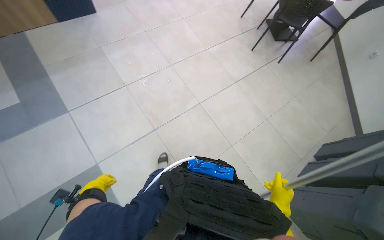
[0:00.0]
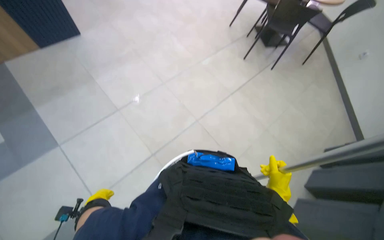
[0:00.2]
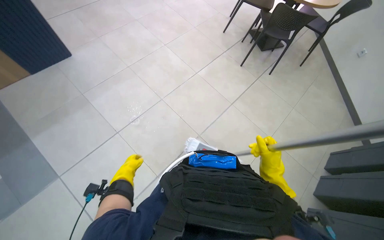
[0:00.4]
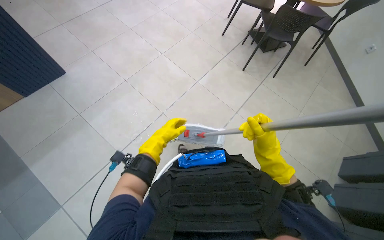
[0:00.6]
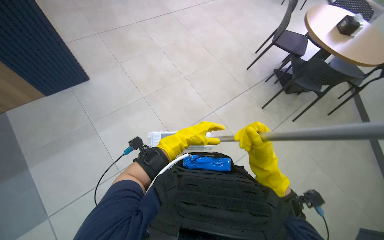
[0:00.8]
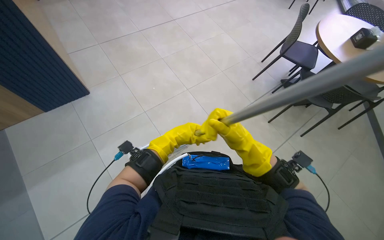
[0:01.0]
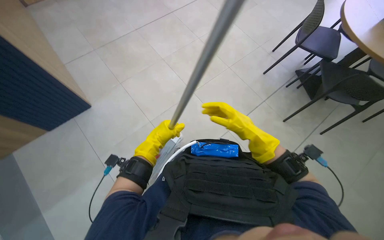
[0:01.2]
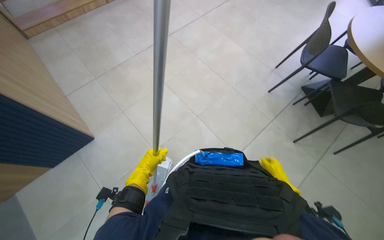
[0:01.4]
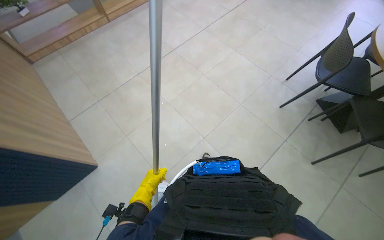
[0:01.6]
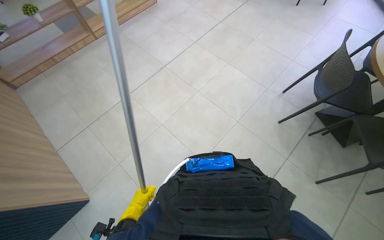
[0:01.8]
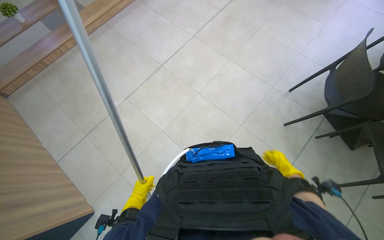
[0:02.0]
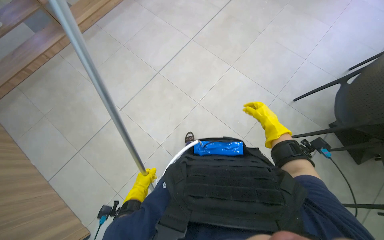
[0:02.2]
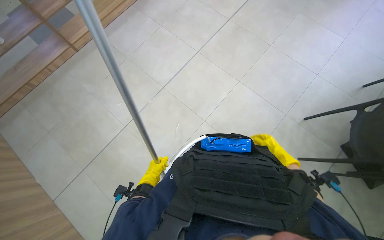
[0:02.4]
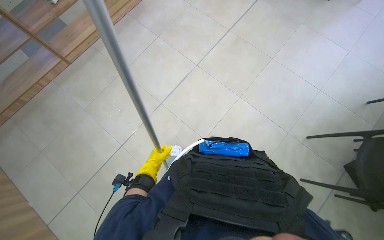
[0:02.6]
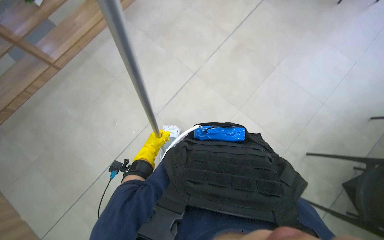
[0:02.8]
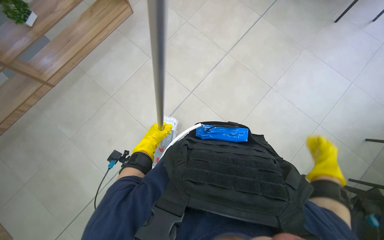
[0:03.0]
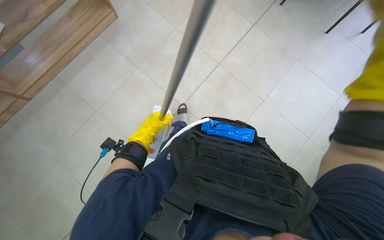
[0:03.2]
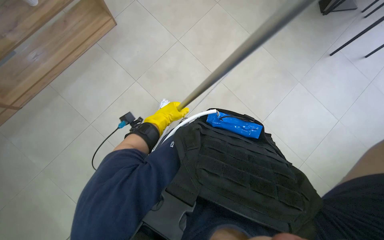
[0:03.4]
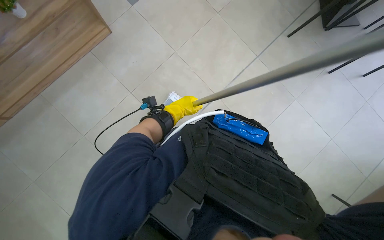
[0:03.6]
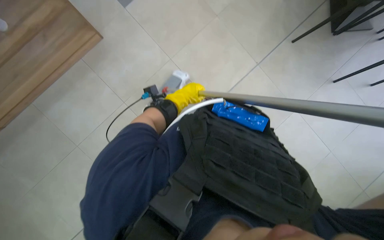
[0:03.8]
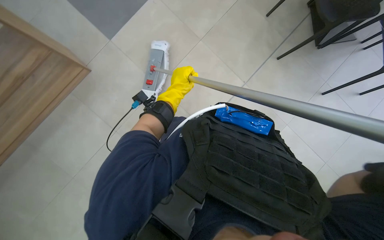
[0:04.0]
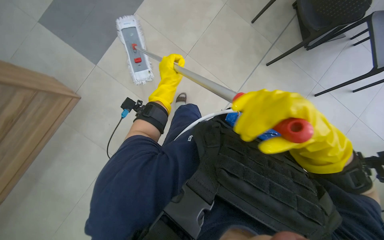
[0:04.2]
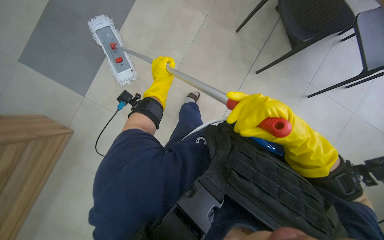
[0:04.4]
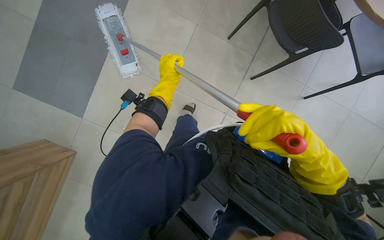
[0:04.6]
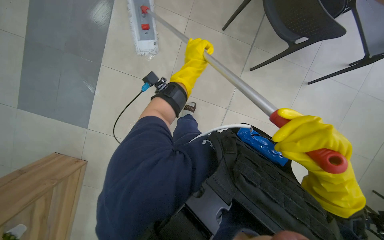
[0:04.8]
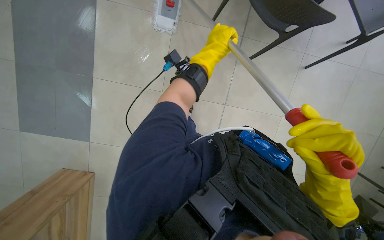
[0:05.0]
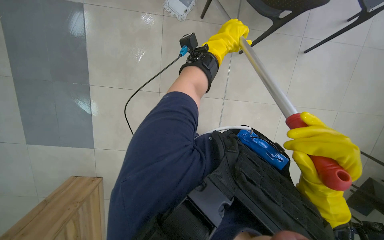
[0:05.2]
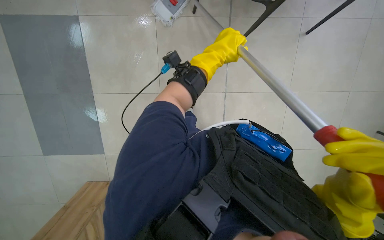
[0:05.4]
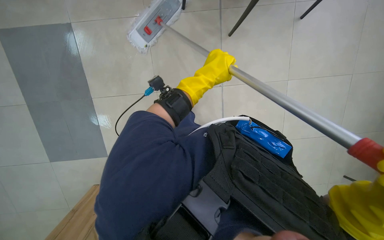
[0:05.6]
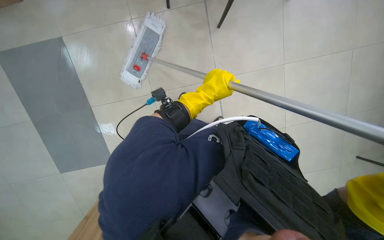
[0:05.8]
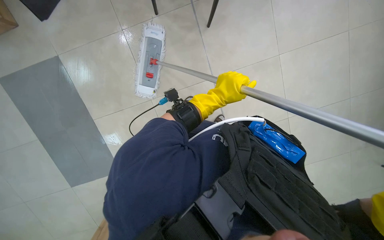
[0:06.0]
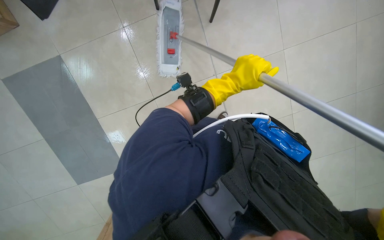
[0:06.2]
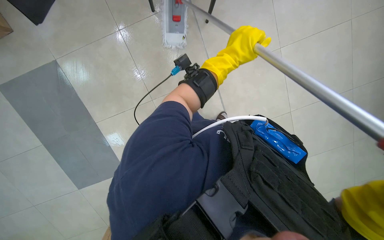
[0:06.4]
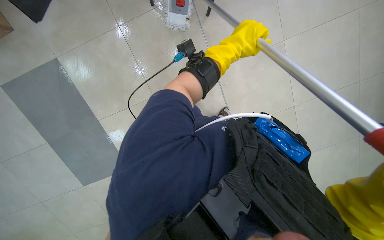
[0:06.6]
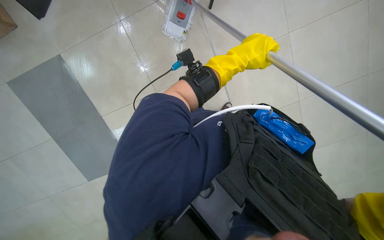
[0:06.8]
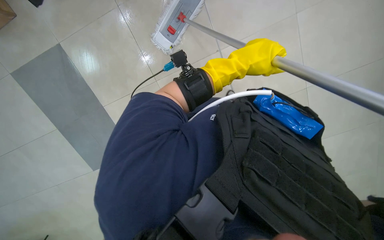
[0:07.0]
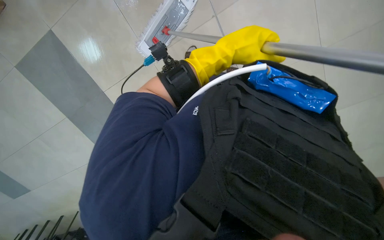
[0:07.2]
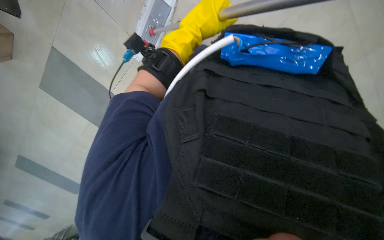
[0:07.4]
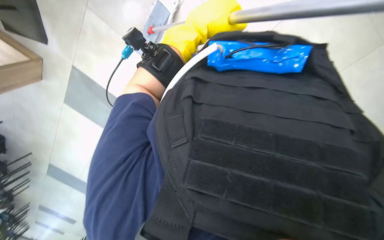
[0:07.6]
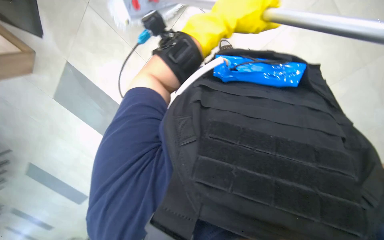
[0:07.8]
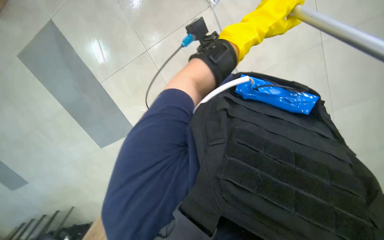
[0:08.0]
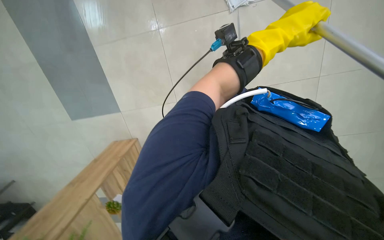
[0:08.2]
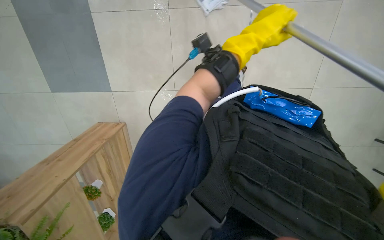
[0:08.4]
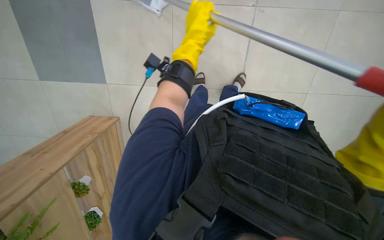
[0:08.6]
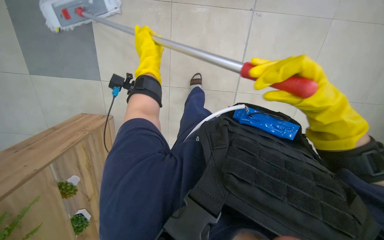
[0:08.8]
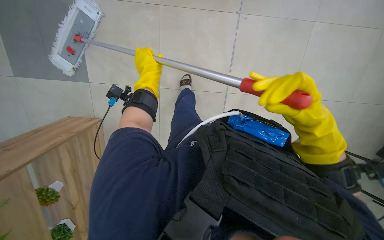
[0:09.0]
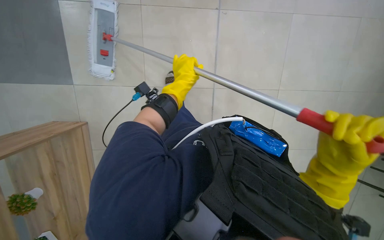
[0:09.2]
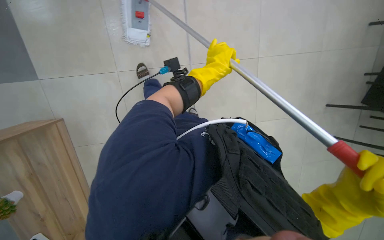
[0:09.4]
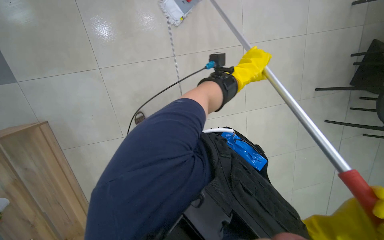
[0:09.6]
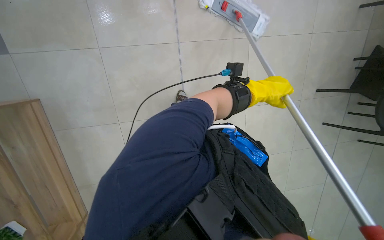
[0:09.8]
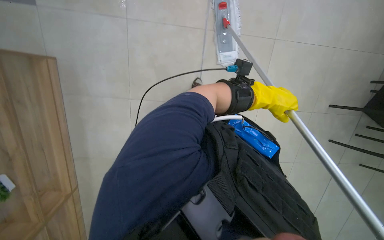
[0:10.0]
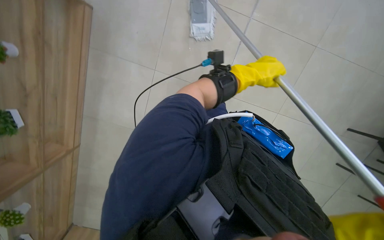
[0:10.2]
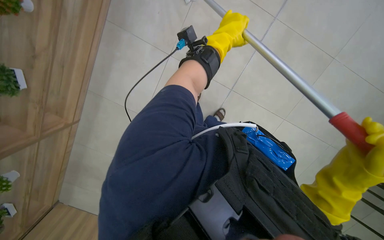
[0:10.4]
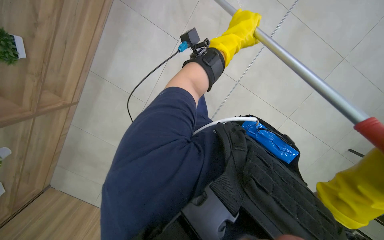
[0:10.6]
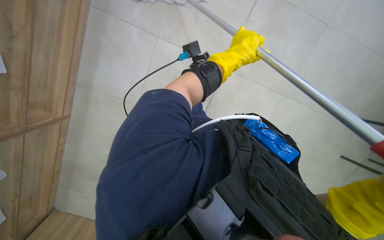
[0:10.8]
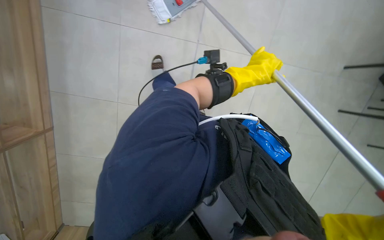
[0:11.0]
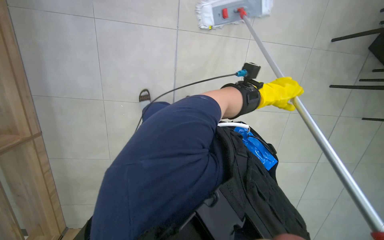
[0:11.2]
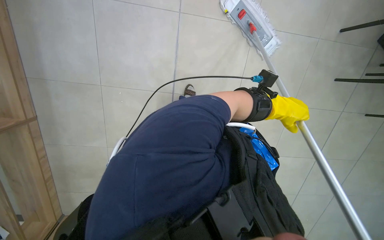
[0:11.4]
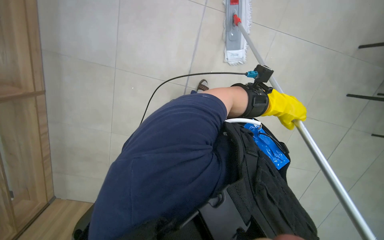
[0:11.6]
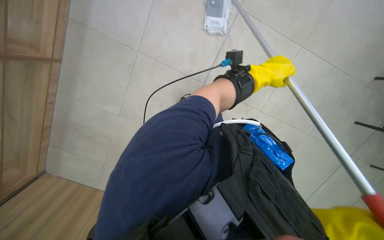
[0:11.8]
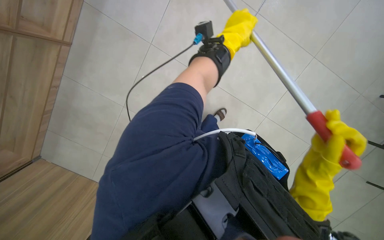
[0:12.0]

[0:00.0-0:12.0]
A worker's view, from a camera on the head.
Job: mopping floor.
The whole recording: Mopping the floor. The worker mops the floor with a mop, periodically dipping it into a bucket on a cleaning cart.
0:00.0 to 0:01.6: The camera travels approximately 50 cm.
0:01.6 to 0:03.0: The head travels about 1 m.
0:03.0 to 0:04.4: The left hand heads up the picture, covering some 25 cm.
0:04.4 to 0:06.0: The left hand travels to the right and nearer to the camera by roughly 20 cm.
0:06.0 to 0:07.6: The view tilts some 10 degrees downward. The left hand is displaced nearer to the camera by roughly 15 cm.
0:07.6 to 0:09.0: The view tilts approximately 30 degrees upward.
0:09.0 to 0:10.4: The scene rotates clockwise by approximately 30 degrees. The left hand moves to the right, approximately 10 cm.
0:10.4 to 0:12.0: The left hand goes to the right and returns, about 15 cm each way.

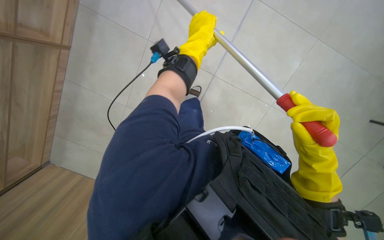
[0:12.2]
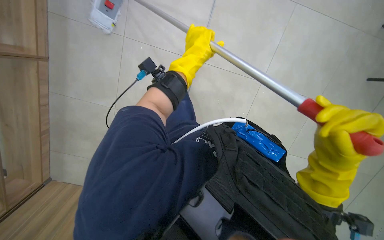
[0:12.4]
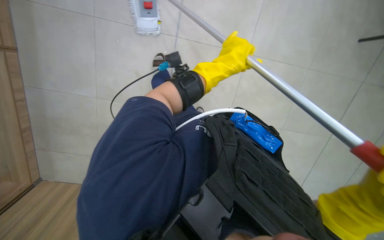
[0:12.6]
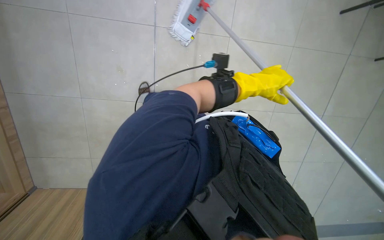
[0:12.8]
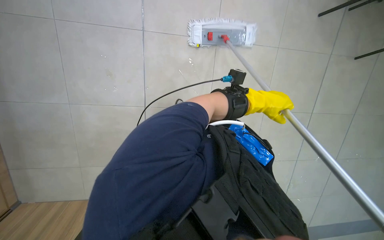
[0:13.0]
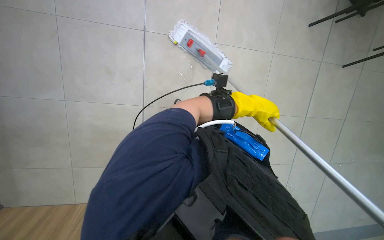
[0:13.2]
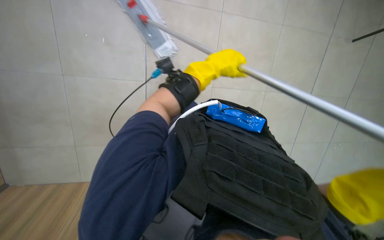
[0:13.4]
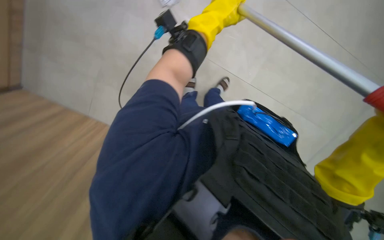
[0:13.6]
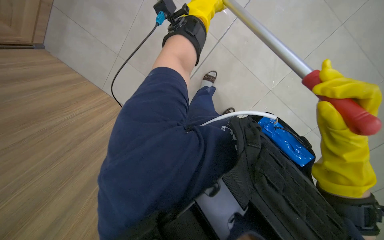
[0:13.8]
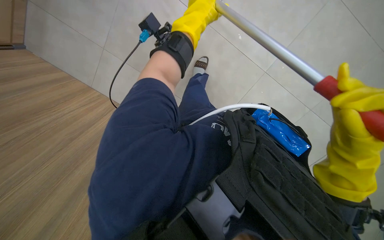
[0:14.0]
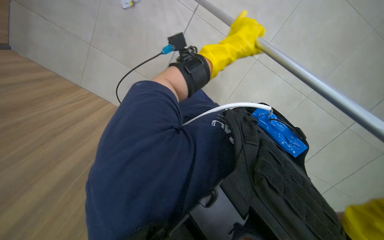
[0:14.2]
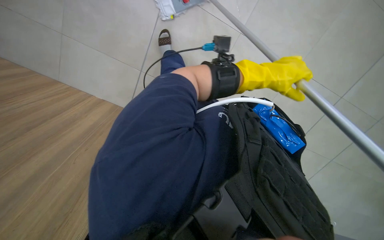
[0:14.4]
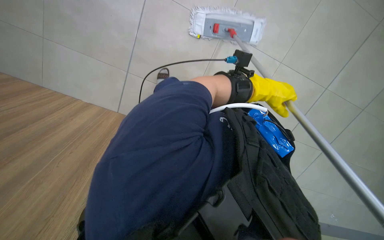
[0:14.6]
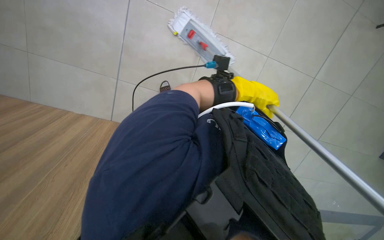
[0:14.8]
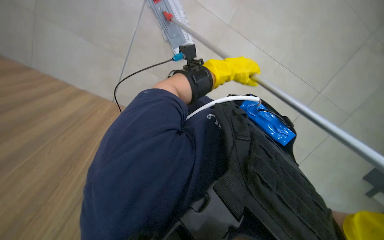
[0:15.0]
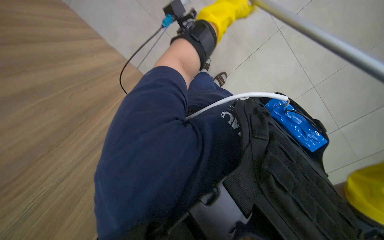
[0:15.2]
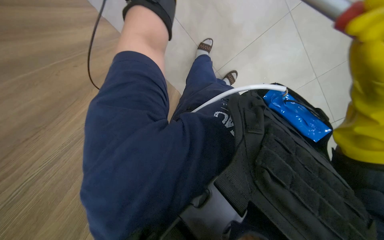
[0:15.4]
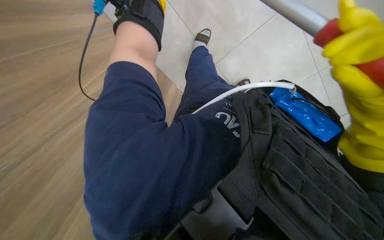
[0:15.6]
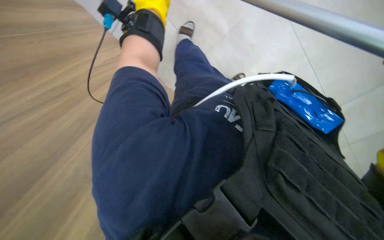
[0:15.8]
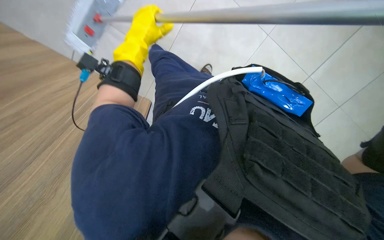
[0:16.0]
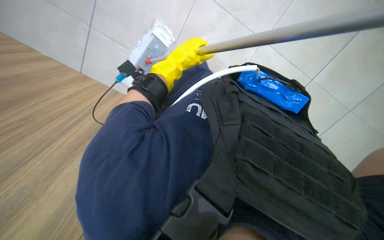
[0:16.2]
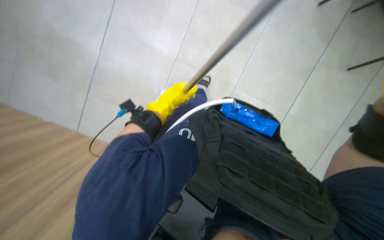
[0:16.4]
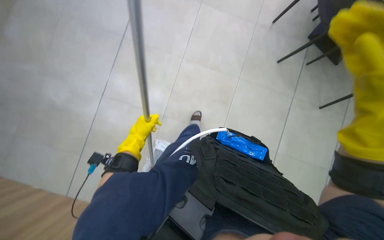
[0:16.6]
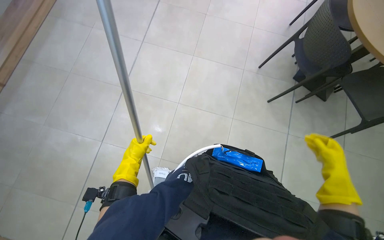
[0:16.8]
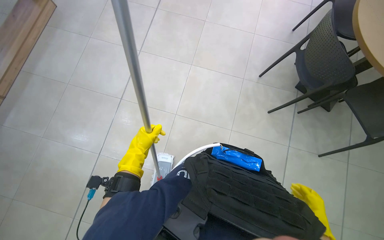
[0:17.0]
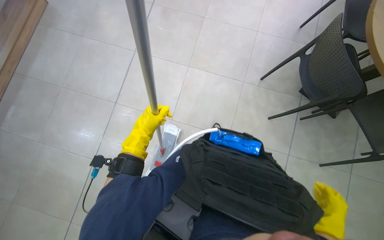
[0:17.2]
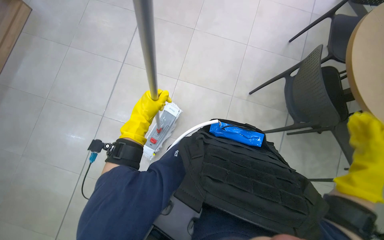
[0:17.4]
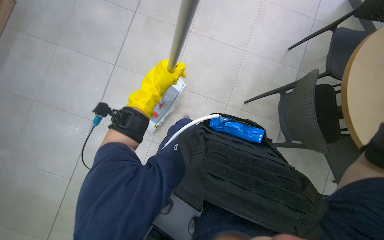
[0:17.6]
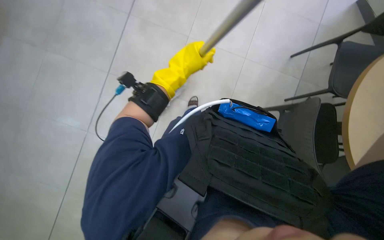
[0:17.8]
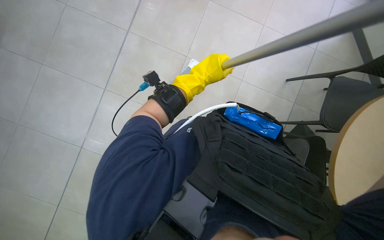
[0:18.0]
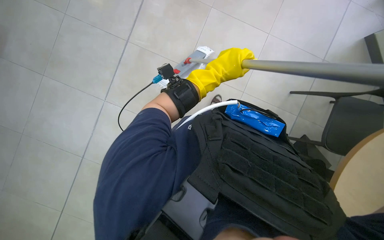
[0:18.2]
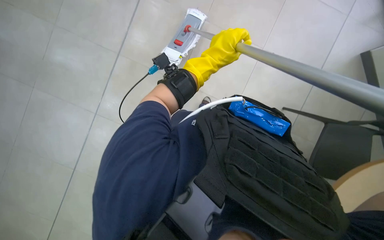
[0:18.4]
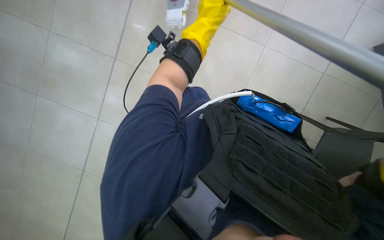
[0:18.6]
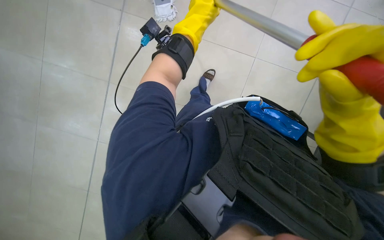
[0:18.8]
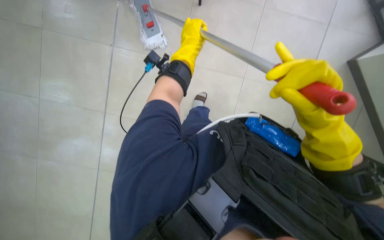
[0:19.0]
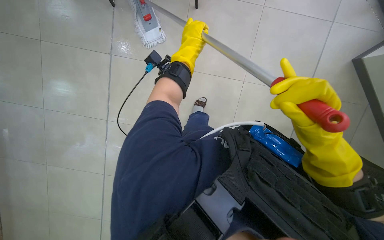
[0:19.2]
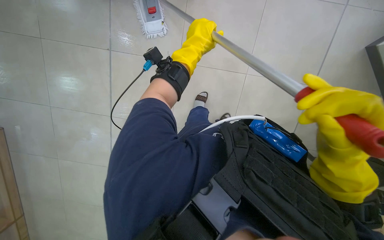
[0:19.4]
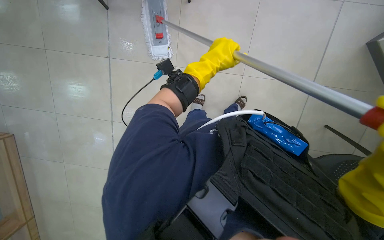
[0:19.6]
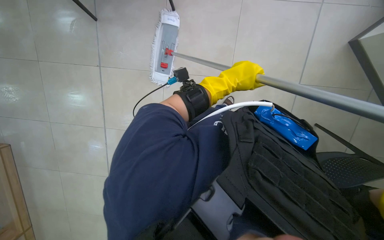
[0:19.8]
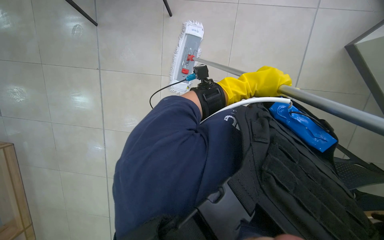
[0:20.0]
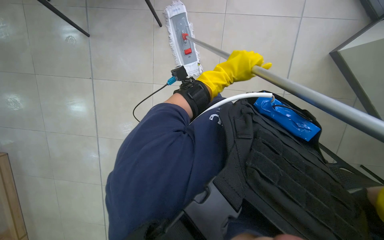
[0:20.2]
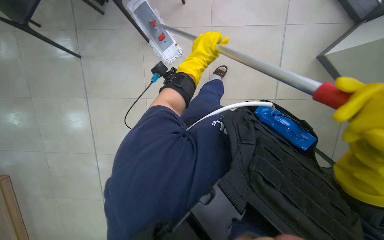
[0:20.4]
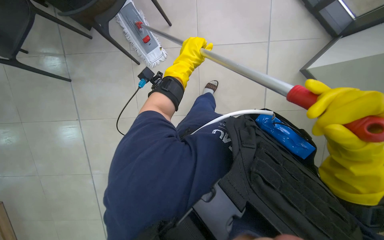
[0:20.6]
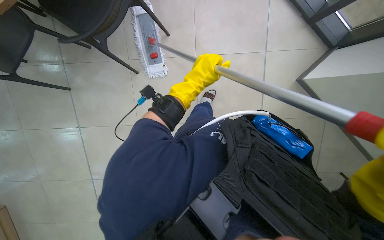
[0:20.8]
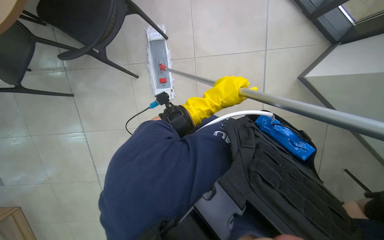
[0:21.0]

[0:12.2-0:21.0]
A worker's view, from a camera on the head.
Job: mopping floor.
The whole recording: Mopping the floor. The worker mops the floor with a mop, periodically dipping it into a bucket on a cleaning cart.
0:12.2 to 0:13.6: The left hand shifts roughly 15 cm nearer to the camera, and moves about 15 cm to the right and comes back.
0:13.6 to 0:15.2: The camera pitches downward, by approximately 35 degrees.
0:15.2 to 0:16.6: The head turns to the right by roughly 35 degrees. The view tips upward by about 20 degrees.
0:16.6 to 0:18.0: The view tips upward by approximately 20 degrees. The left hand is displaced to the right and up the picture by some 20 cm.
0:19.6 to 0:21.0: The left hand moves left and right over approximately 15 cm, changing direction 2 times.
